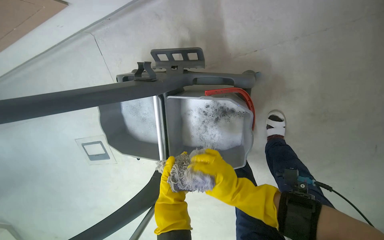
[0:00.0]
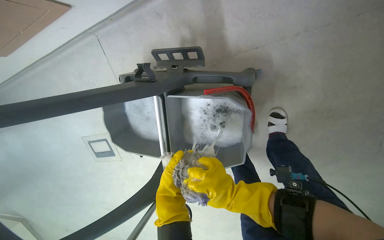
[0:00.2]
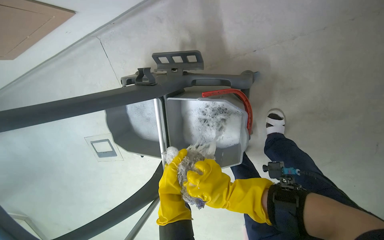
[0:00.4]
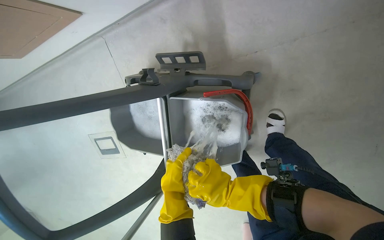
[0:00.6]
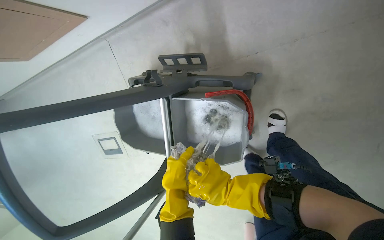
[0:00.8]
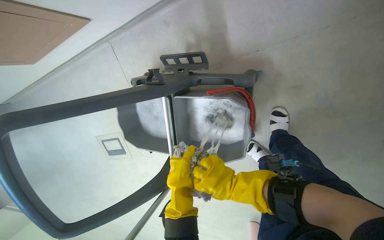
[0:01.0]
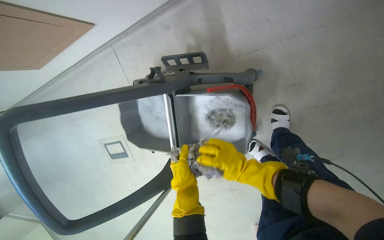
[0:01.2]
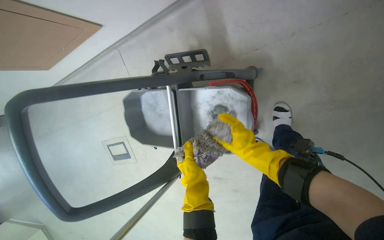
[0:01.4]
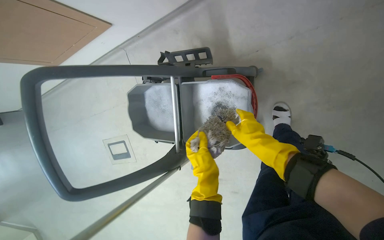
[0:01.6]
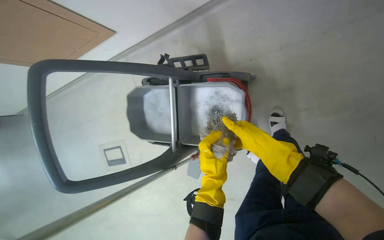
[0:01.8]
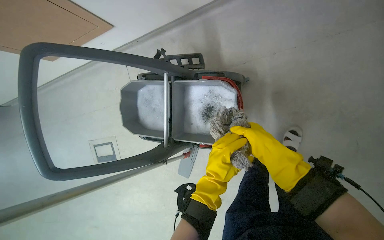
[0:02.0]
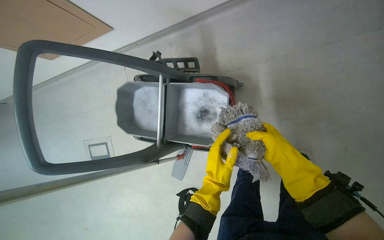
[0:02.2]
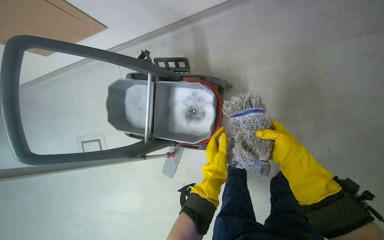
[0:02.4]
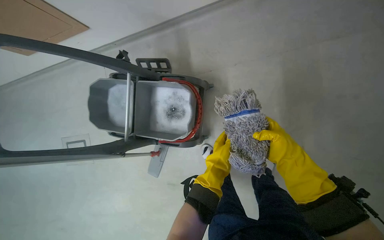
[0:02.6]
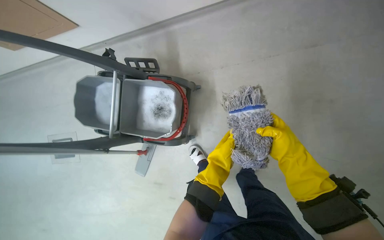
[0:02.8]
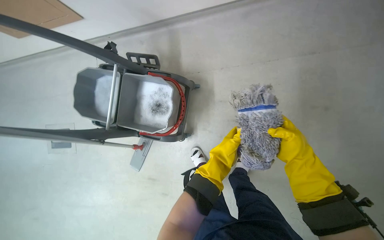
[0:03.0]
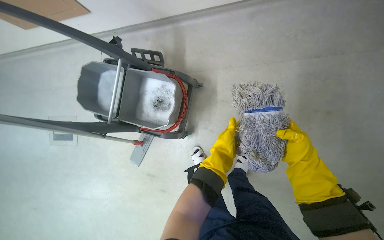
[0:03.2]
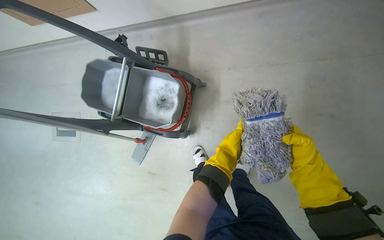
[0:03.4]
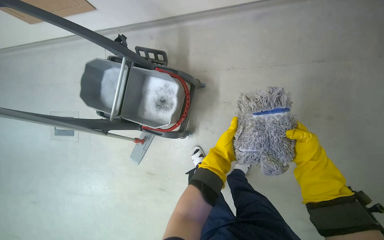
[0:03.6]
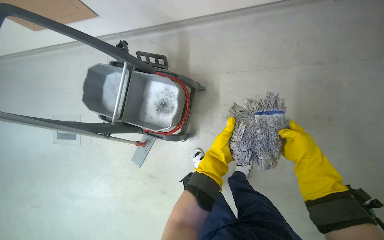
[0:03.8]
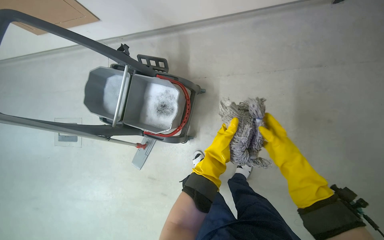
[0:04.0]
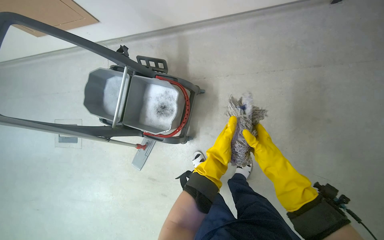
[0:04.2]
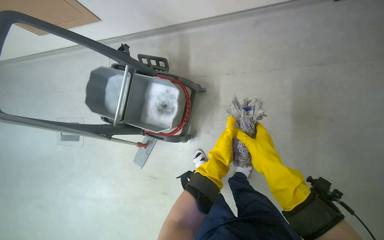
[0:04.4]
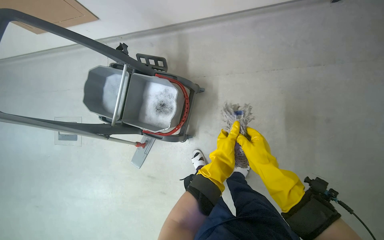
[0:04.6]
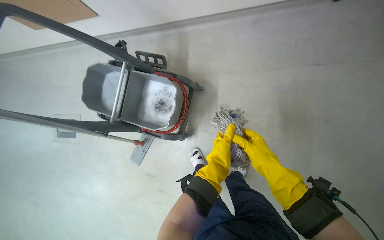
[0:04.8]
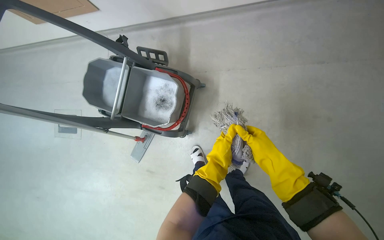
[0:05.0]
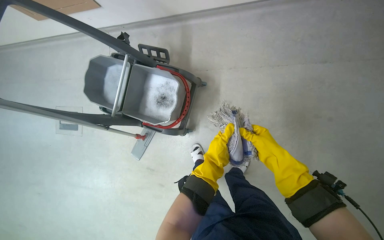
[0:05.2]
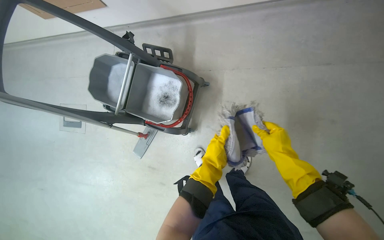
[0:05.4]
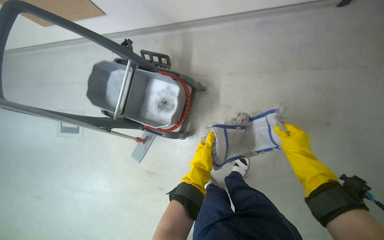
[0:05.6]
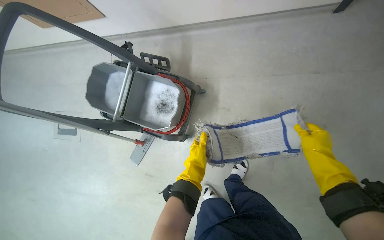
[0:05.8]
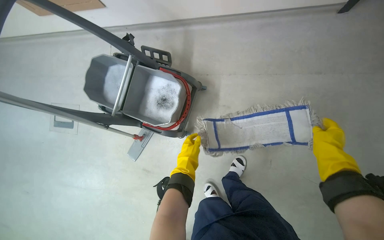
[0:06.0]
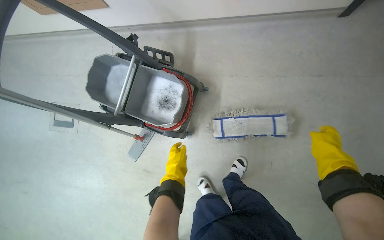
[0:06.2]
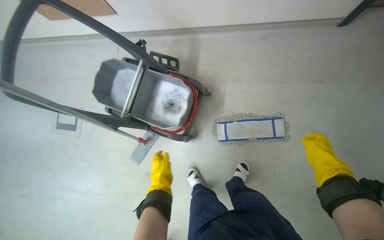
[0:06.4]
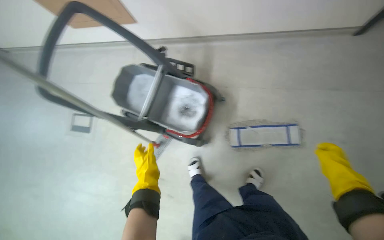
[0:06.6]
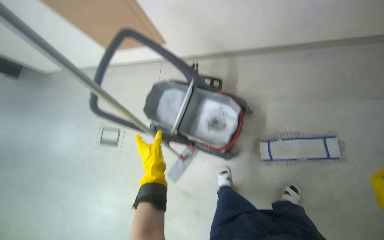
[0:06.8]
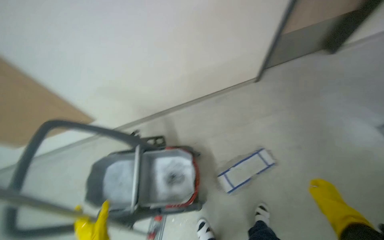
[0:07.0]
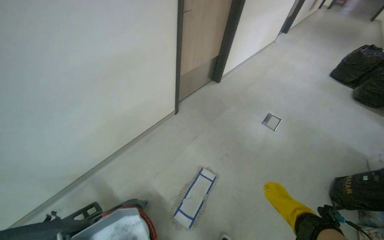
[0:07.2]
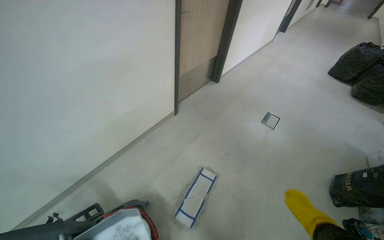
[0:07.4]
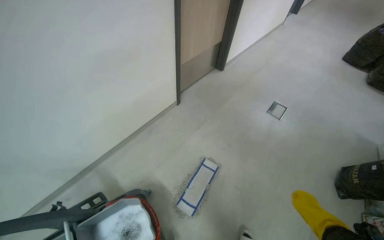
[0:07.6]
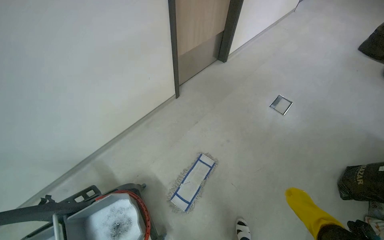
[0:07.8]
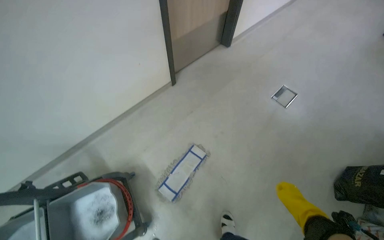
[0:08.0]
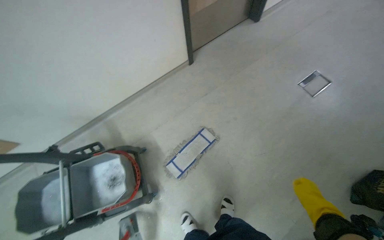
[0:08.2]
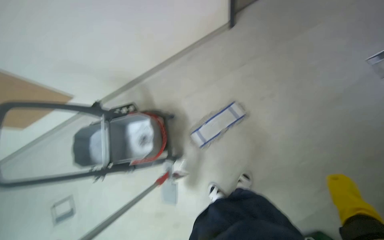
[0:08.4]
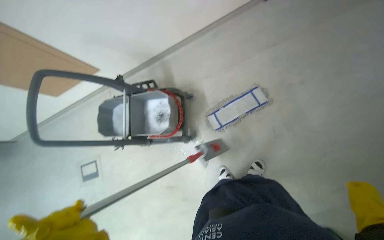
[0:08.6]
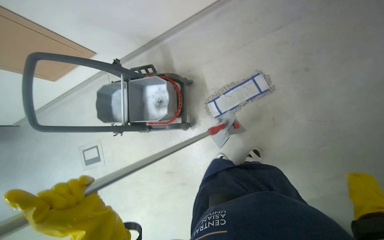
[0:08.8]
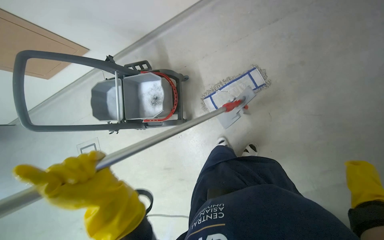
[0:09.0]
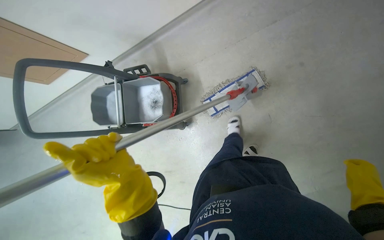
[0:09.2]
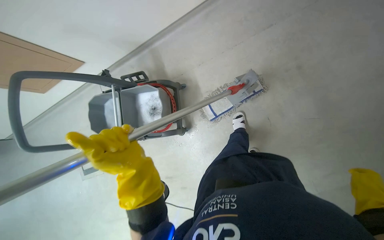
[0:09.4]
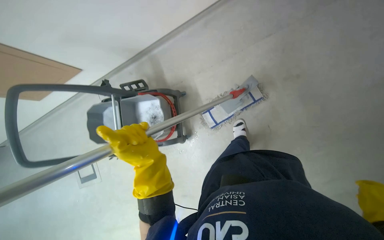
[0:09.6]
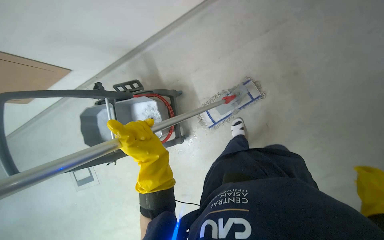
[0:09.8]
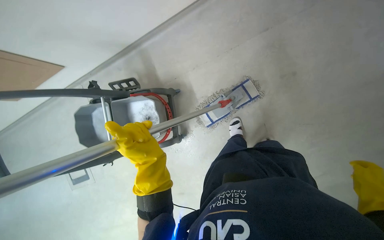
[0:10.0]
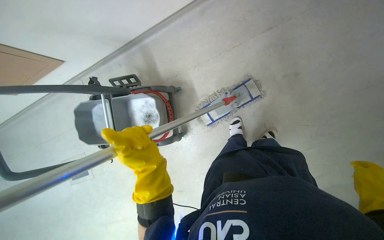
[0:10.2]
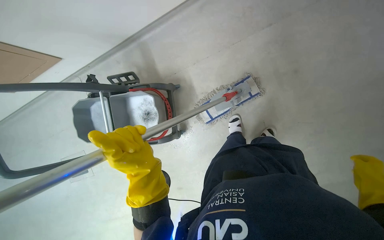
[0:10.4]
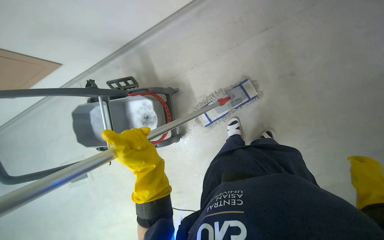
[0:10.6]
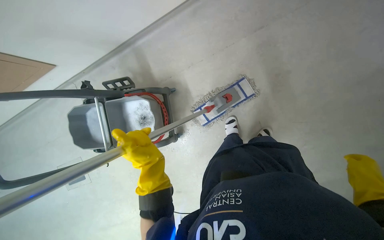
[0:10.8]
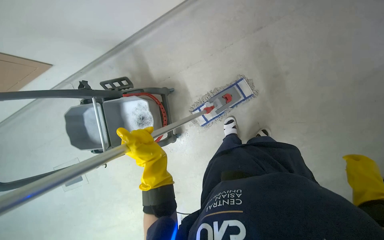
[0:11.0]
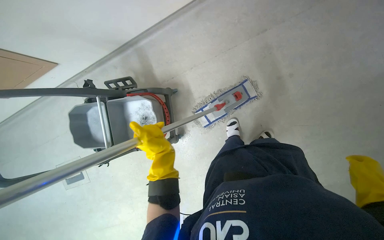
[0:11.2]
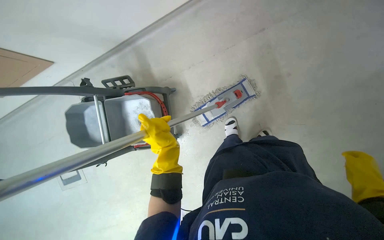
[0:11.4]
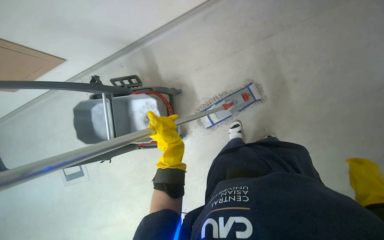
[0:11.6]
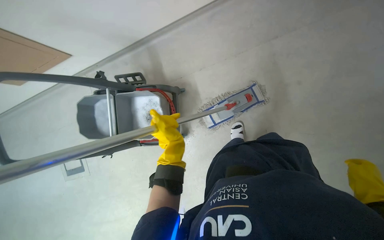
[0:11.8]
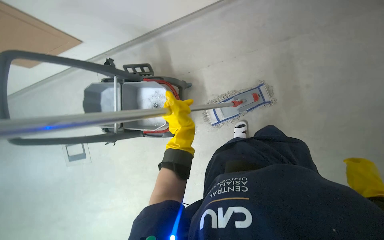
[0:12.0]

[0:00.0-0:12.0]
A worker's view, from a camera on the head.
Job: preparing cleaning supplies.
The whole recording: Preparing mop for cleaning. The worker cleans the mop head in the bucket and attaches a new mop head to the handle.
0:00.0 to 0:01.6: The left hand shifts approximately 10 cm to the right.
0:01.6 to 0:03.0: The right hand shifts some 40 cm to the right.
0:03.0 to 0:04.4: The right hand travels to the left by roughly 10 cm.
0:04.4 to 0:06.0: The right hand heads to the right, covering about 20 cm. Meanwhile the left hand travels to the left by about 10 cm.
0:06.0 to 0:07.6: The head rotates approximately 55 degrees to the right. The camera pitches upward, by some 40 degrees.
0:07.6 to 0:09.0: The head travels some 40 cm. The head turns to the left by some 40 degrees. The view tips downward by roughly 40 degrees.
0:09.0 to 0:10.4: The left hand goes approximately 25 cm up the picture and farther from the camera.
0:10.4 to 0:12.0: The left hand is displaced farther from the camera by some 20 cm.

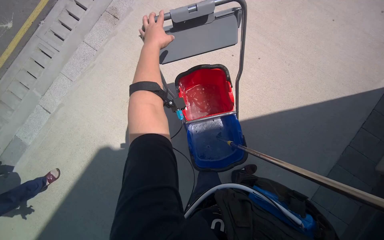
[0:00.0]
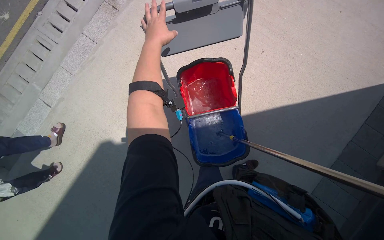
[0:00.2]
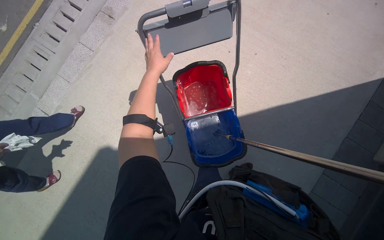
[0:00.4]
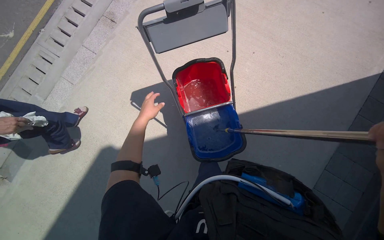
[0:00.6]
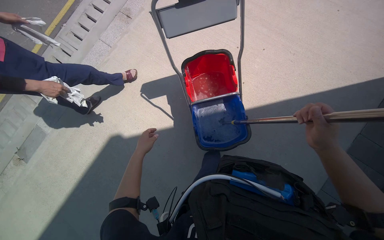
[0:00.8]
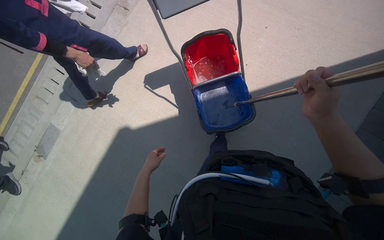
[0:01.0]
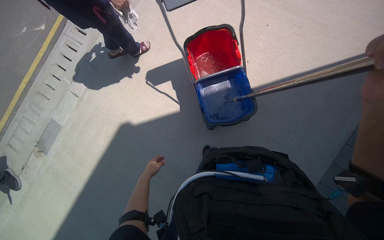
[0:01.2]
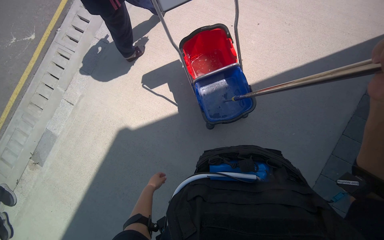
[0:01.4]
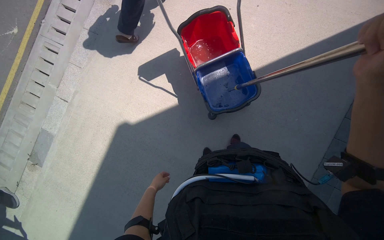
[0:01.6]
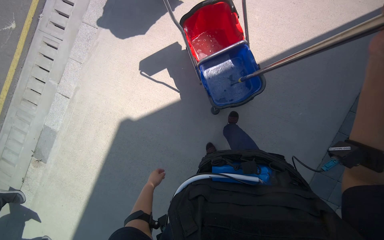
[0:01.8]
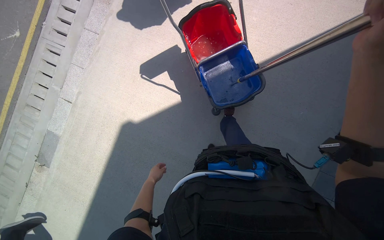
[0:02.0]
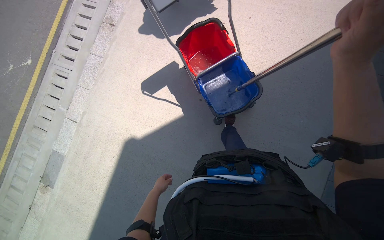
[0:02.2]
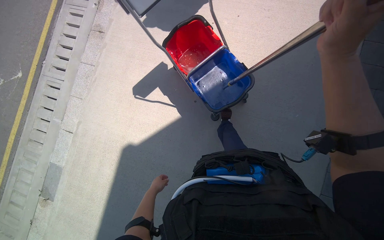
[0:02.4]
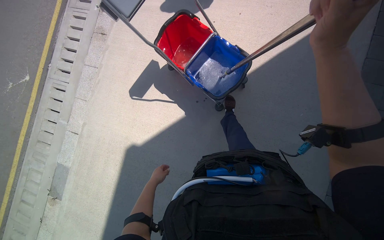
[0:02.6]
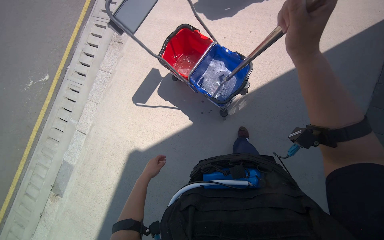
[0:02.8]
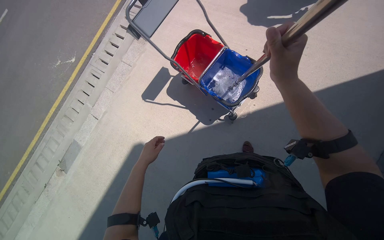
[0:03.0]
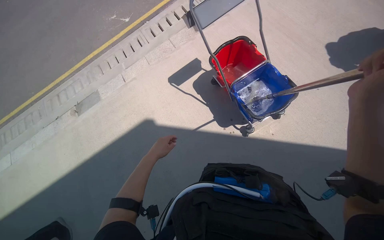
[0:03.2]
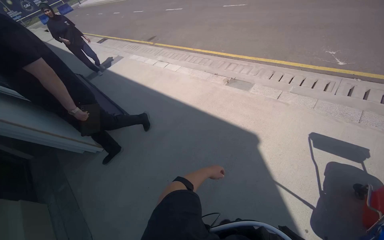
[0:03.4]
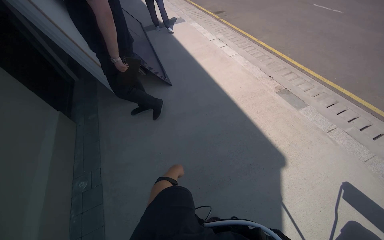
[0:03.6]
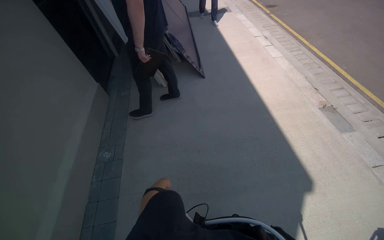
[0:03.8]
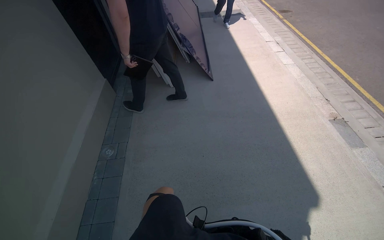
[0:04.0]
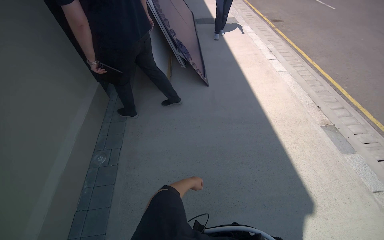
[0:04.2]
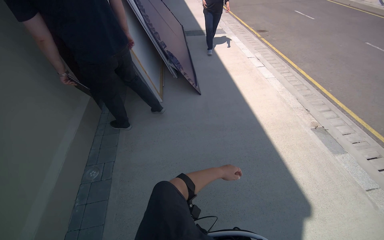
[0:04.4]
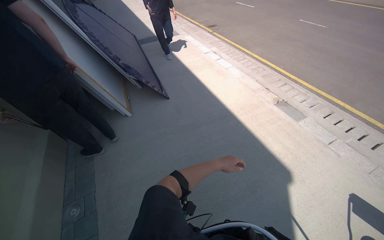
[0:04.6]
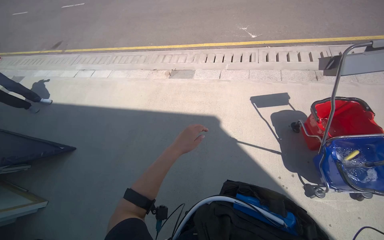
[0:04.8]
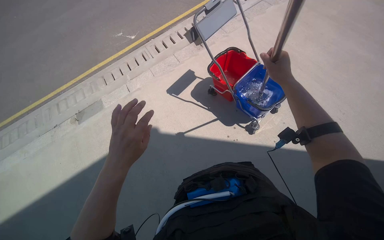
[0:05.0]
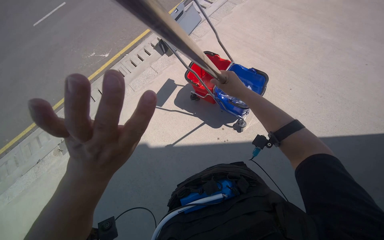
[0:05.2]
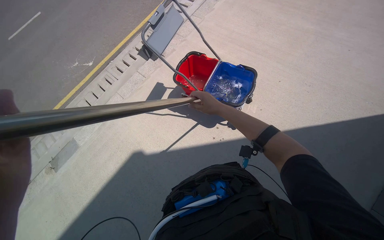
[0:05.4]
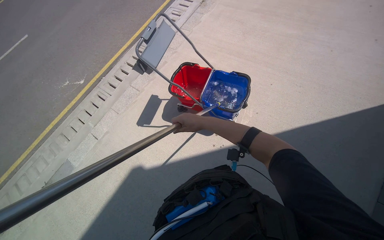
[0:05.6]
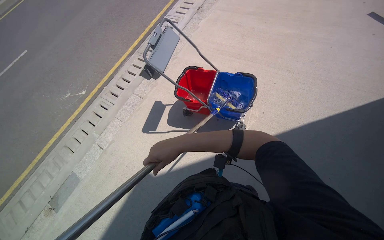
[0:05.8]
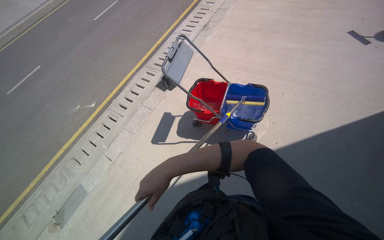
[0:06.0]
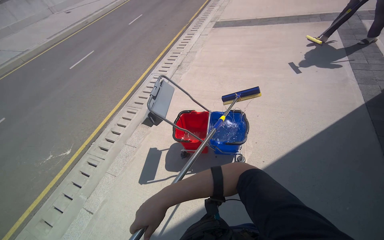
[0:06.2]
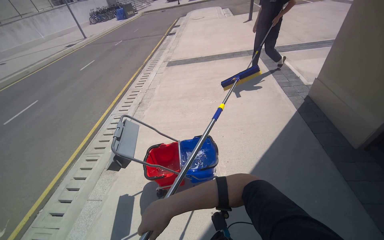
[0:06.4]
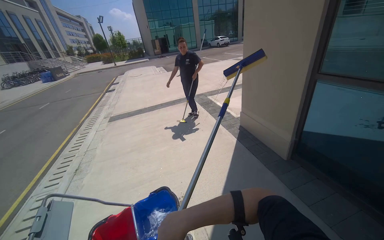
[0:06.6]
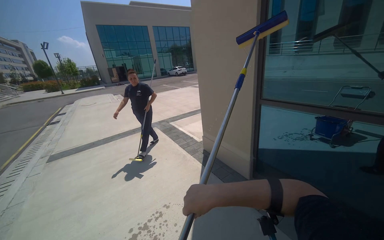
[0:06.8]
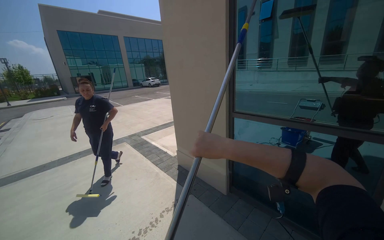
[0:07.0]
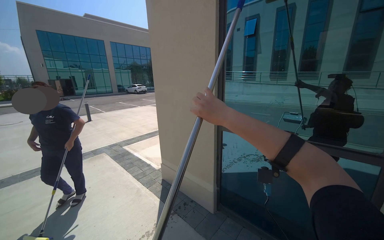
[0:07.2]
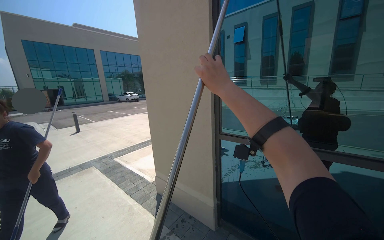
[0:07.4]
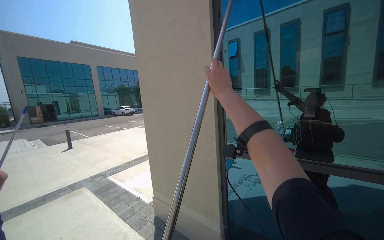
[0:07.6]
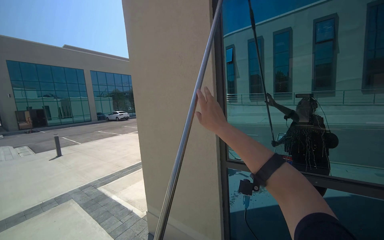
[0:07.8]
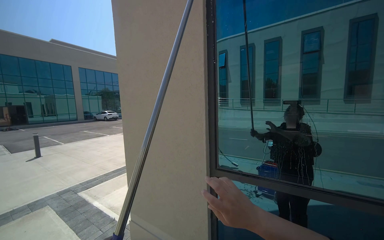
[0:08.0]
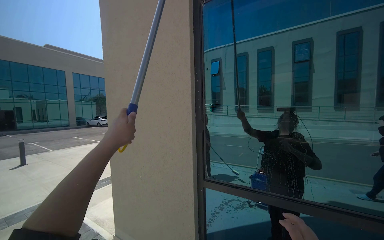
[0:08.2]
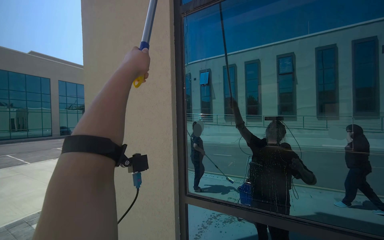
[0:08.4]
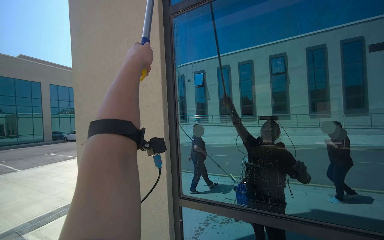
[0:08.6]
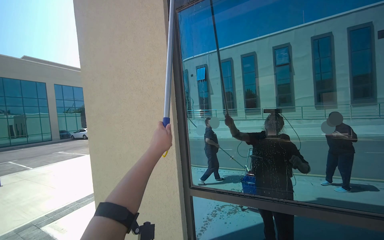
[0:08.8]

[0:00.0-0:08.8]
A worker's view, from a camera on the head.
Job: cleaning windows.
The whole recording: Cleaning building windows. The worker scrubs the building windows with a long-handled squeegee, frequently dipping it into a bucket.
0:00.0 to 0:01.4: The left hand shifts roughly 80 cm down the picture.
0:01.4 to 0:03.0: The left hand shifts approximately 30 cm nearer to the camera and up the picture.
0:03.0 to 0:04.4: The camera is carried roughly 50 cm. The head rotates approximately 110 degrees to the left.
0:04.4 to 0:05.8: The head rotates about 135 degrees to the right.
0:05.8 to 0:07.4: The wearer moves approximately 50 cm. The head turns to the right by roughly 80 degrees. The camera pitches upward, by some 65 degrees.
0:07.4 to 0:08.8: The camera pitches upward, by approximately 10 degrees.
